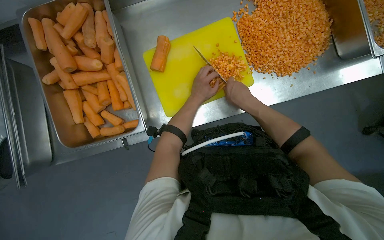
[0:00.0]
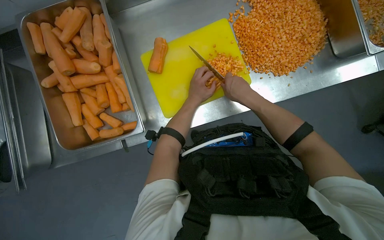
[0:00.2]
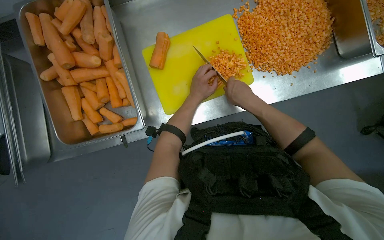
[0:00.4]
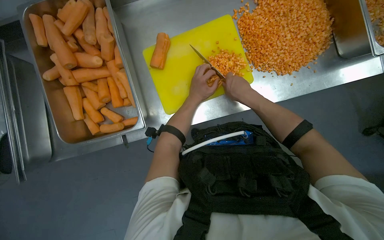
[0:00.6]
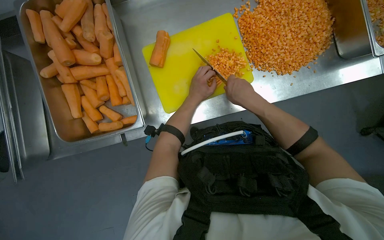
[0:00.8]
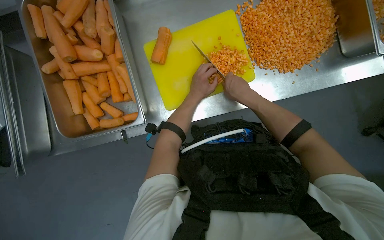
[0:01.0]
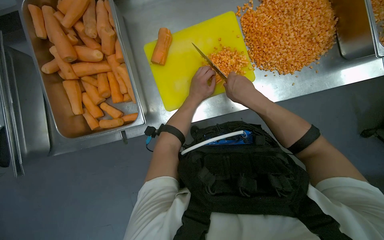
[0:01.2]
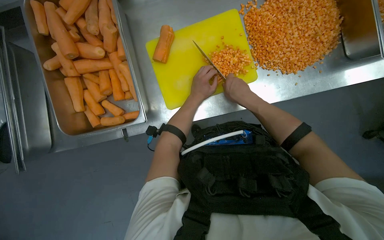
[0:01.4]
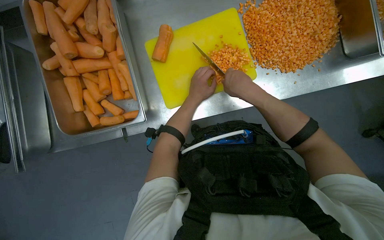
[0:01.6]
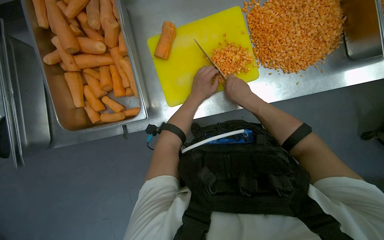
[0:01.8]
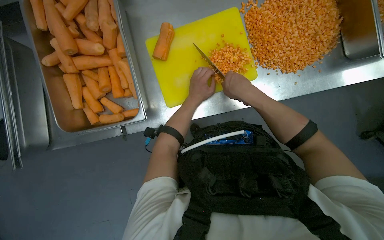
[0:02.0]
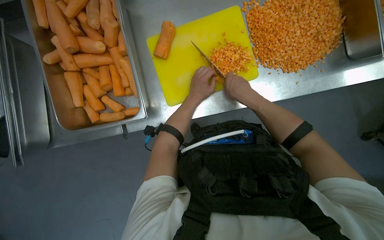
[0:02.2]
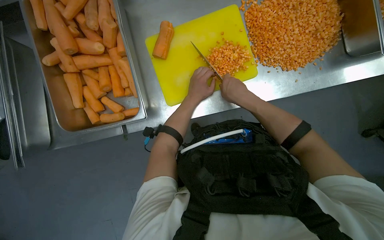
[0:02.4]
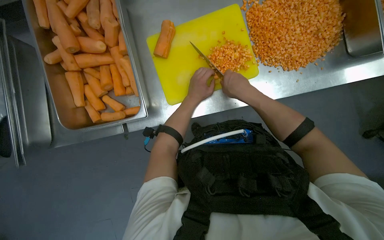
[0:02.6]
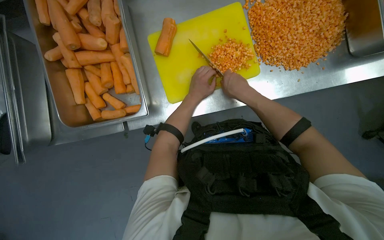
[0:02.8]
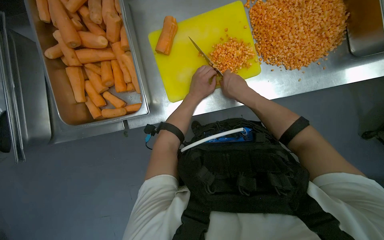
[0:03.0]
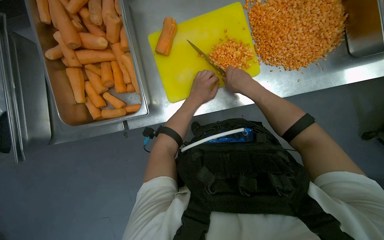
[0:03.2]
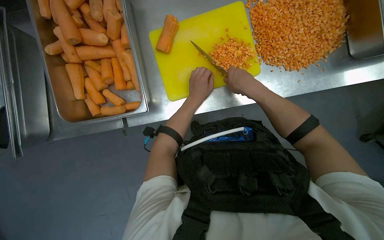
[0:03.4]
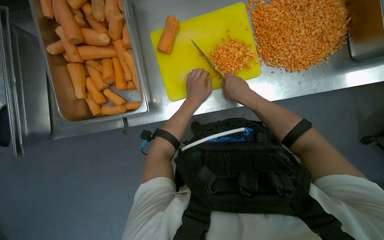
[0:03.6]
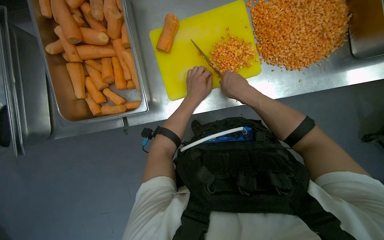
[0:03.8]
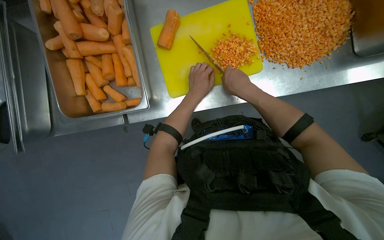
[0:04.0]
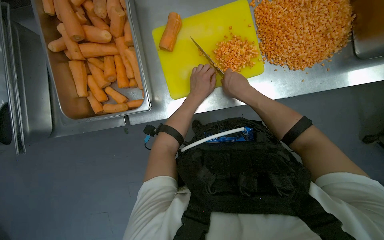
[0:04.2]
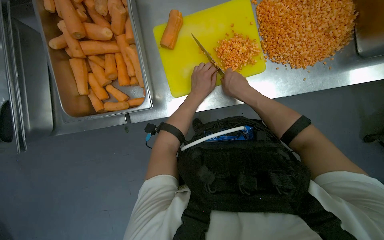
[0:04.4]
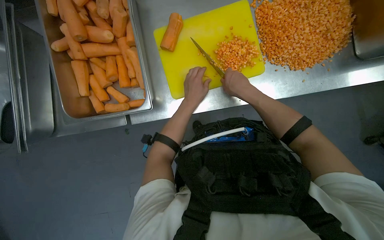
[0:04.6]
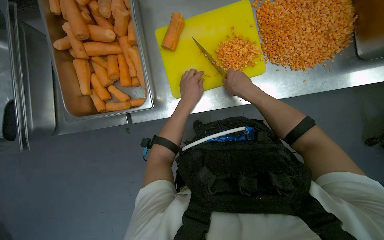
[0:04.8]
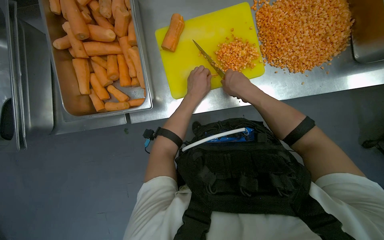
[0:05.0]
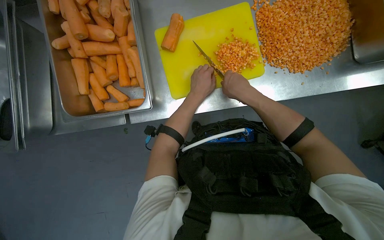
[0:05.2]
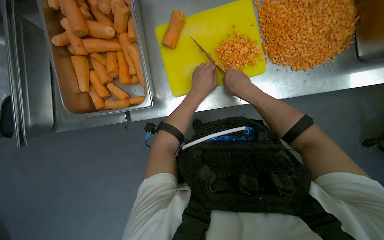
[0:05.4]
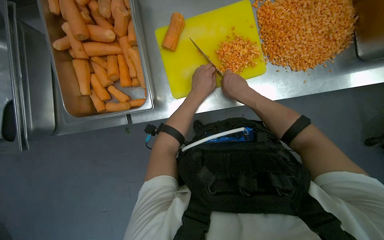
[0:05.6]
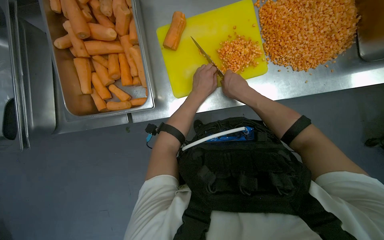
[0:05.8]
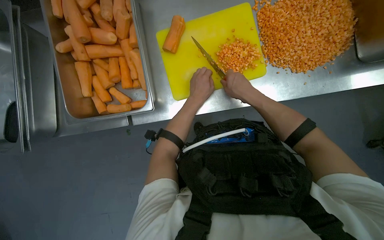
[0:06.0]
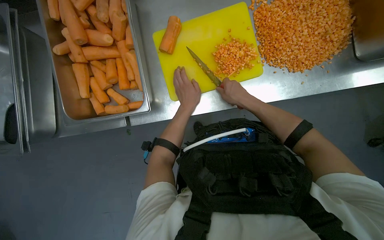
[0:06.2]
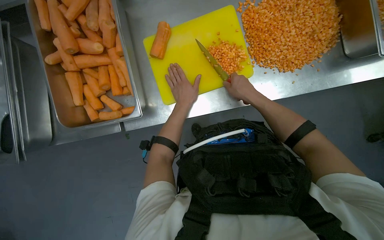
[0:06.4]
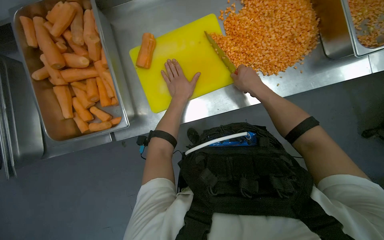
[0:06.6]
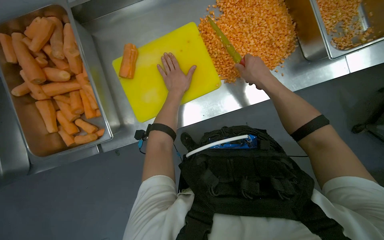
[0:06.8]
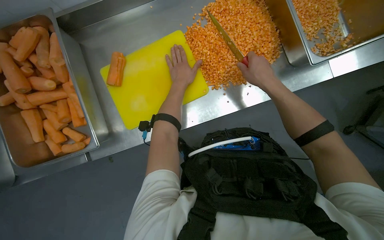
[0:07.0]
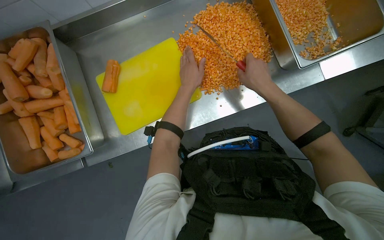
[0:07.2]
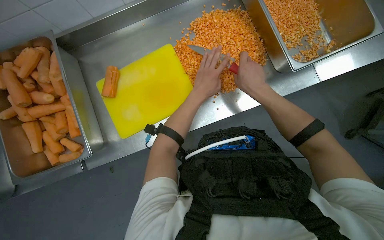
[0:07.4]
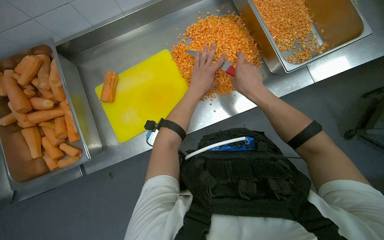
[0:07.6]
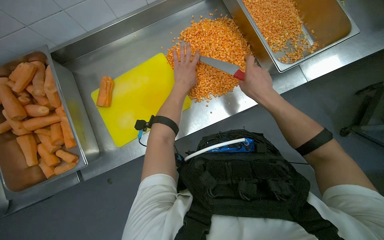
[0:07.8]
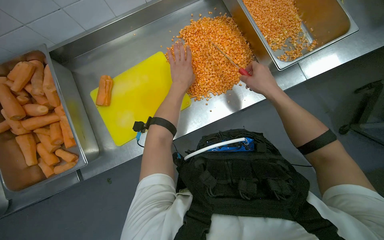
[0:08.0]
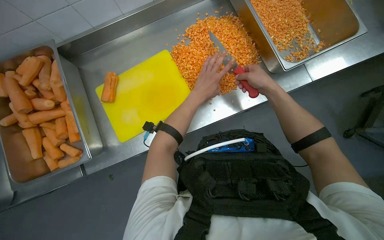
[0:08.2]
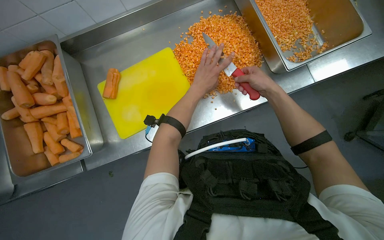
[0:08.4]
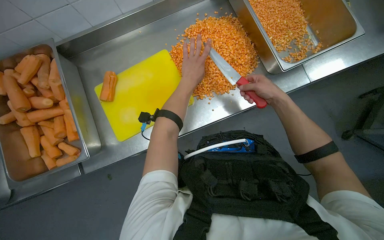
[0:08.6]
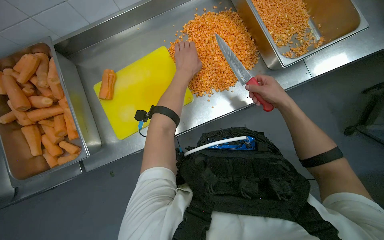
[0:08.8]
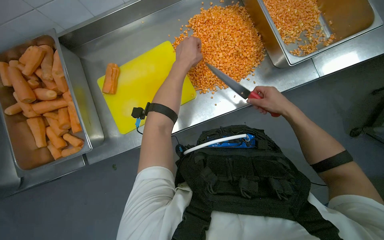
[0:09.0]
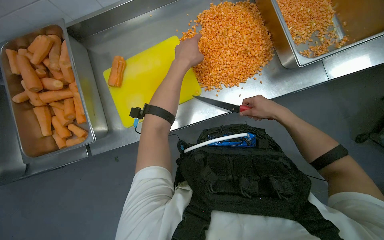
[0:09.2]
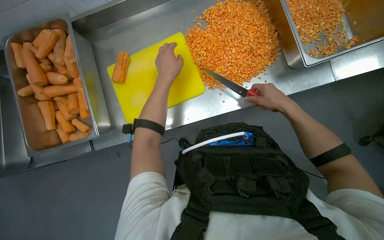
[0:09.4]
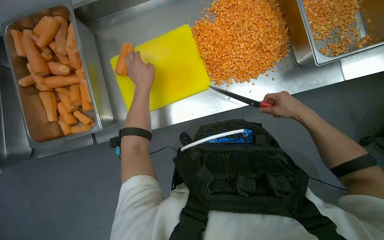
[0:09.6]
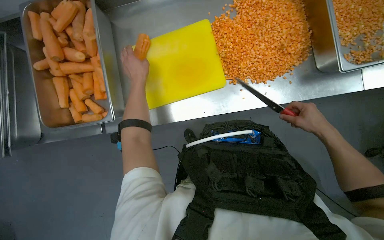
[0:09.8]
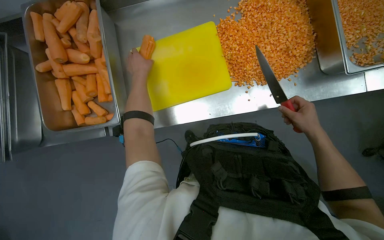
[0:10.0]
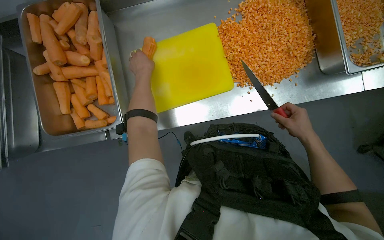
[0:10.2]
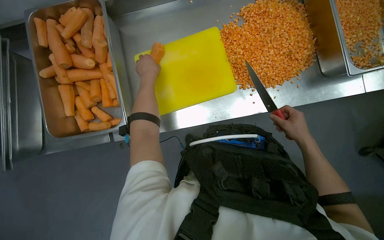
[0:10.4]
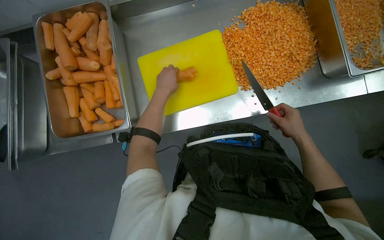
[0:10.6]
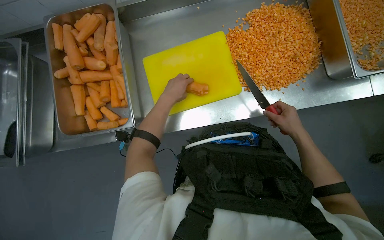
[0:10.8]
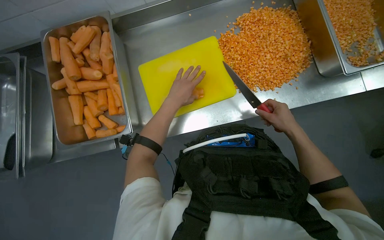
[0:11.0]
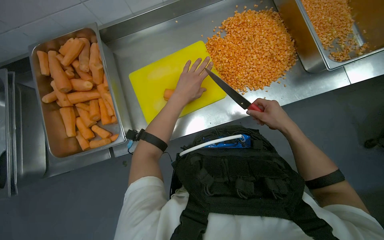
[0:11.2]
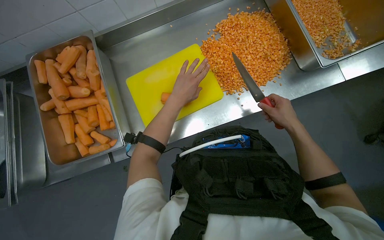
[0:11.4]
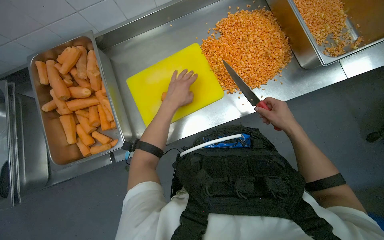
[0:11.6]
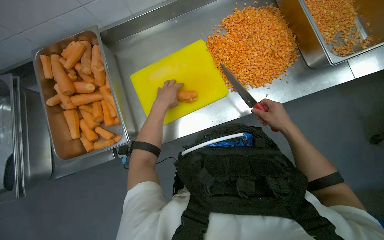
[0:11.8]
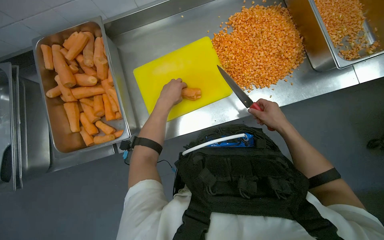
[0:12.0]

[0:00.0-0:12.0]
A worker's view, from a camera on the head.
Job: preparing food.
The whole recording: Dicing carrots on cutting board. The worker dices carrots on a yellow cutting board and transfers them to a metal container.
0:00.0 to 0:04.4: The hands are busy where they are.
0:04.4 to 0:06.0: The hands stay close to where they were, moving slightly.
0:07.6 to 0:09.0: The right hand shifts about 10 cm to the right.
0:09.0 to 0:10.4: The left hand goes roughly 30 cm to the left.
0:10.4 to 0:12.0: The left hand shifts approximately 10 cm to the right.

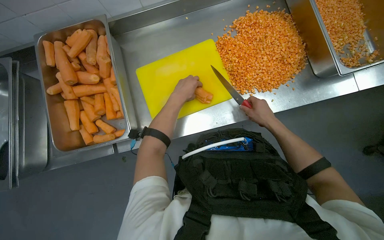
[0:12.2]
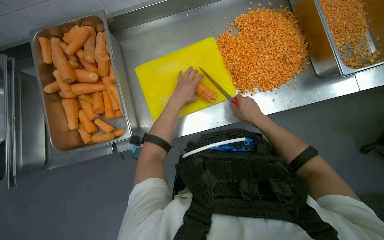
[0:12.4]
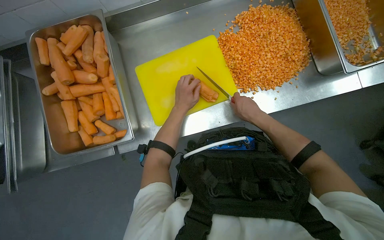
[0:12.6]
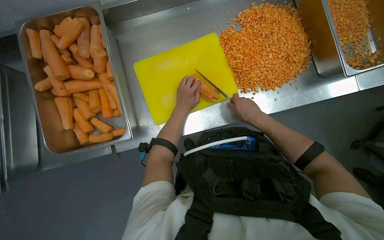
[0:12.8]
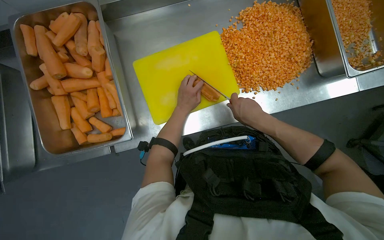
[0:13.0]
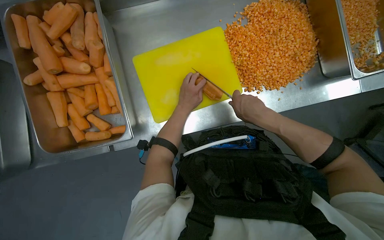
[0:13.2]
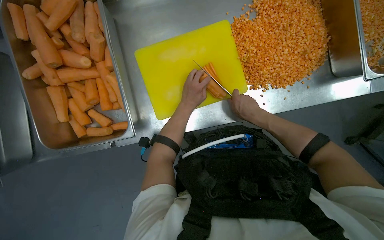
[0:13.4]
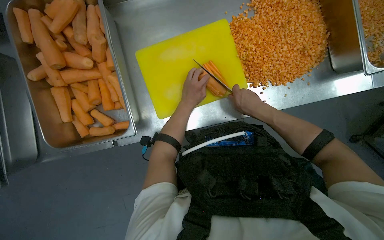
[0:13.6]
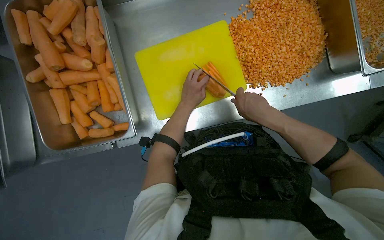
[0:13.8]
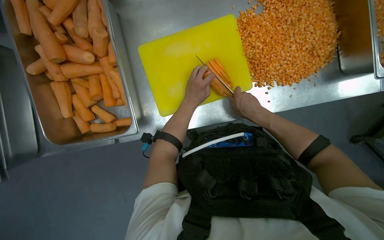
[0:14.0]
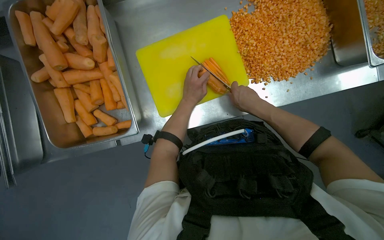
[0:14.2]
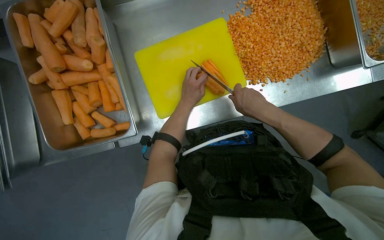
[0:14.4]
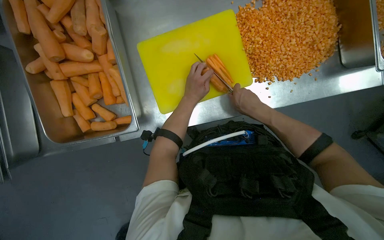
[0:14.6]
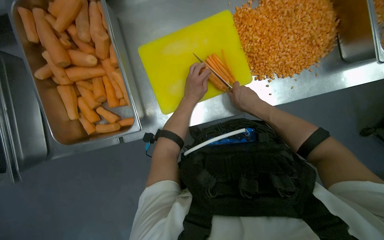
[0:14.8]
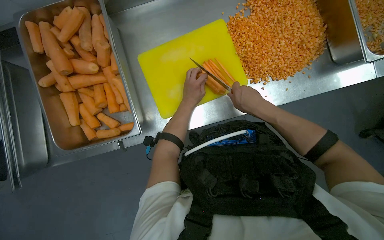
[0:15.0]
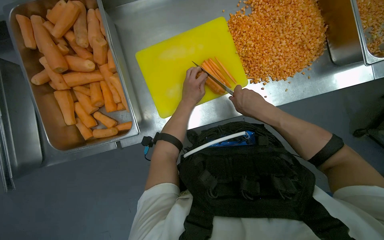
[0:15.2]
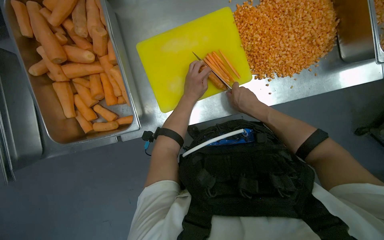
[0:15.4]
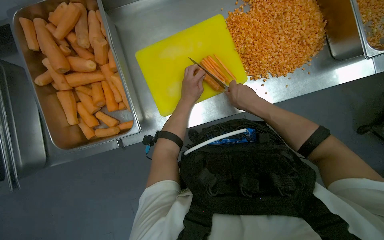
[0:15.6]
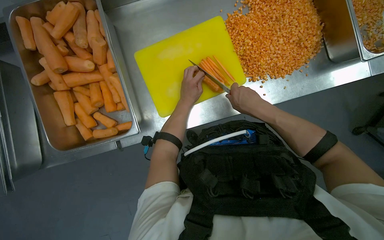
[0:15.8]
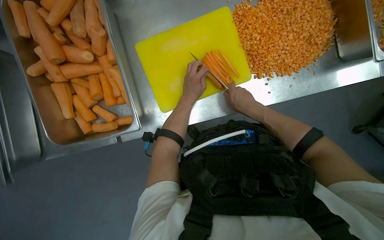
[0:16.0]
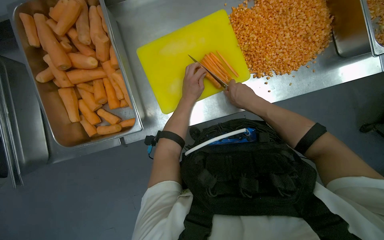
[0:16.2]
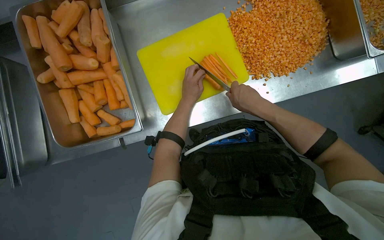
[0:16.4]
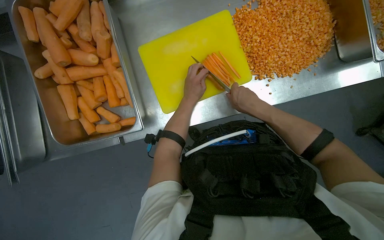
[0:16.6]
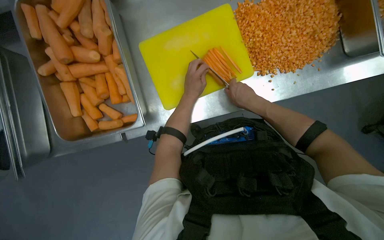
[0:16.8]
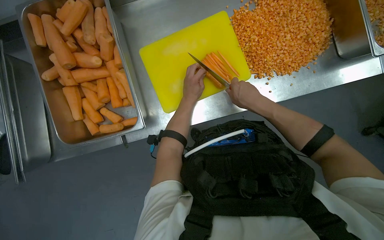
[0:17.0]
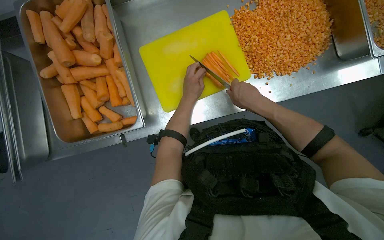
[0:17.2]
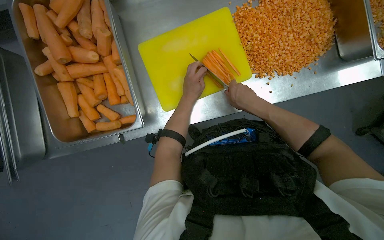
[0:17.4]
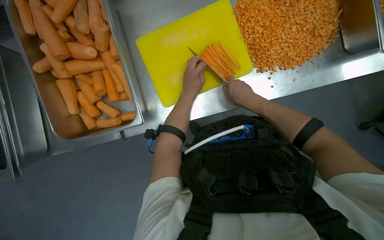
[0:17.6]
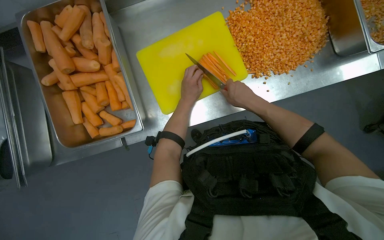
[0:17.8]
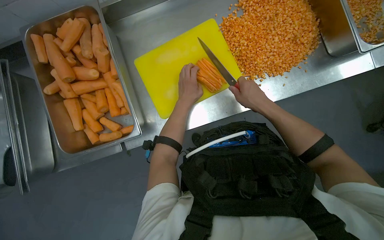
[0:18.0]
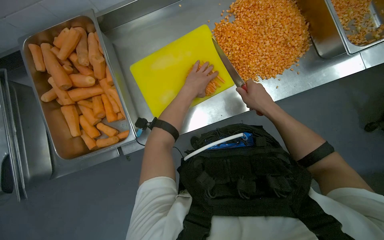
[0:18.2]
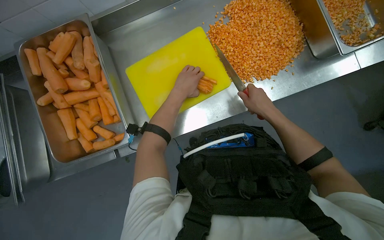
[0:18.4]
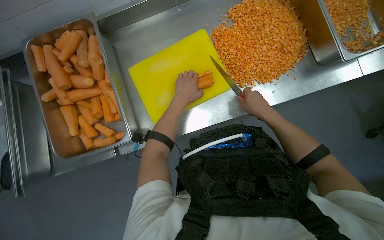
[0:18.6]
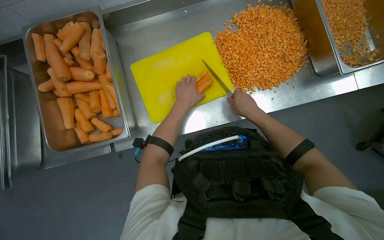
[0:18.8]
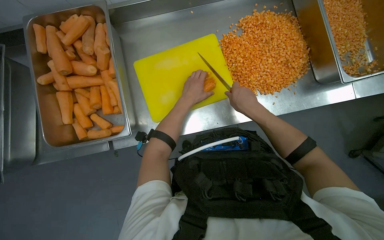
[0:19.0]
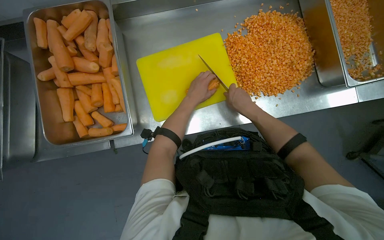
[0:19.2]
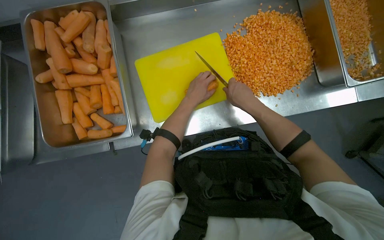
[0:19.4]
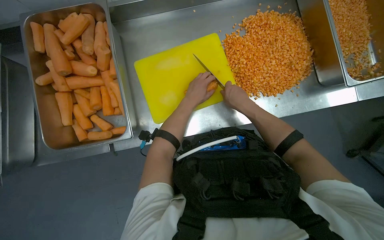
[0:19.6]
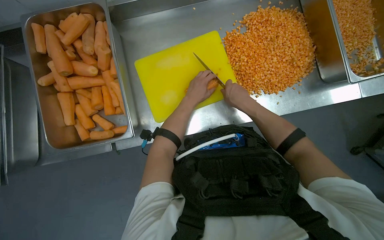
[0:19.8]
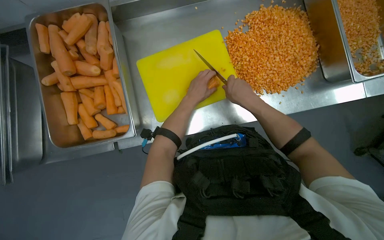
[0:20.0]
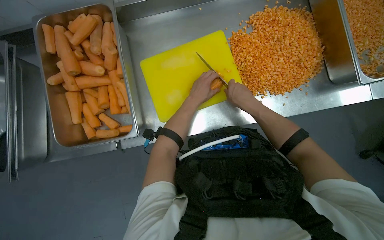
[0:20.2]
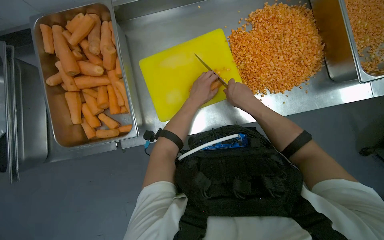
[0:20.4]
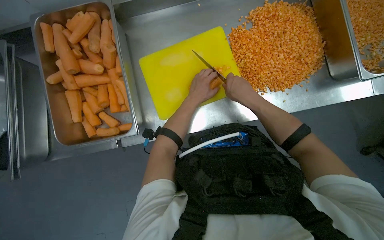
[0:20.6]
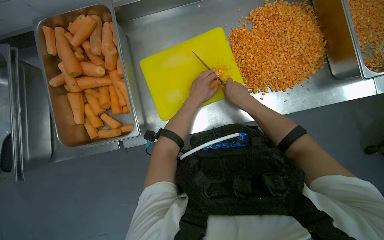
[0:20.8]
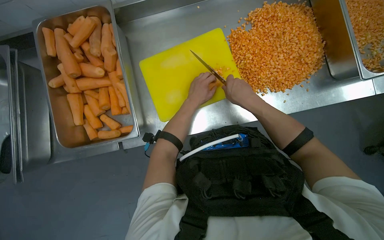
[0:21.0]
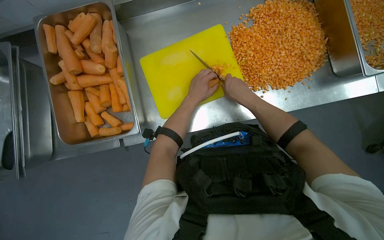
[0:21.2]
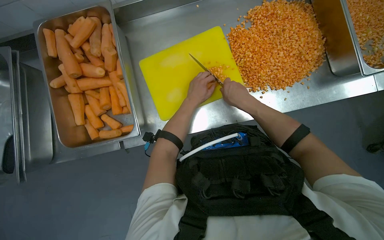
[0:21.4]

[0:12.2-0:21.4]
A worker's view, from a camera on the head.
Job: preparing food.
The whole recording: Dicing carrots on cutting board. The worker dices carrots on a yellow cutting board and transfers them to a metal container.
0:12.2 to 0:13.8: The right hand travels to the left by about 10 cm.
0:13.8 to 0:16.8: The hands stay close to where they were, moving slightly.
0:16.8 to 0:18.4: The right hand goes about 10 cm to the right.
0:18.4 to 0:19.8: The right hand travels to the left by about 10 cm.
0:19.8 to 0:21.4: The hands stay close to where they were, moving slightly.
